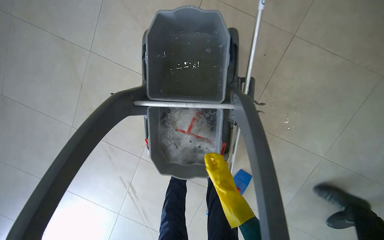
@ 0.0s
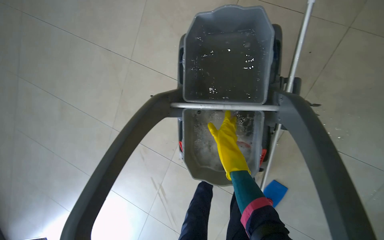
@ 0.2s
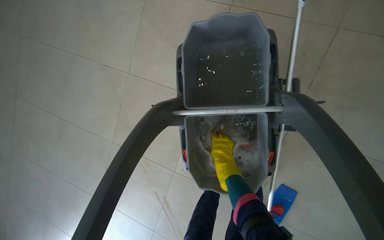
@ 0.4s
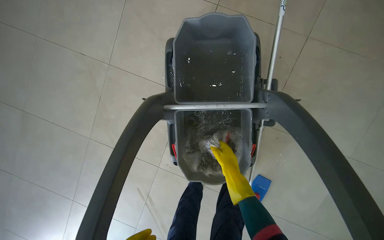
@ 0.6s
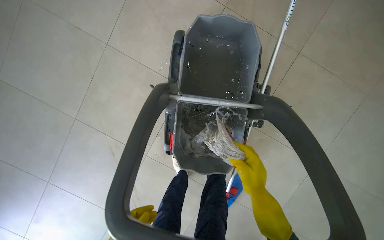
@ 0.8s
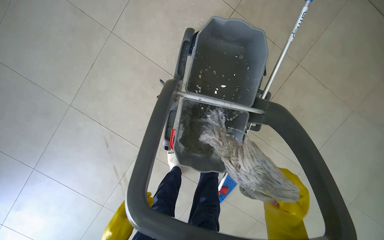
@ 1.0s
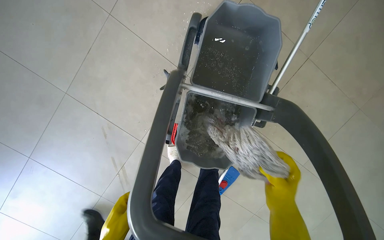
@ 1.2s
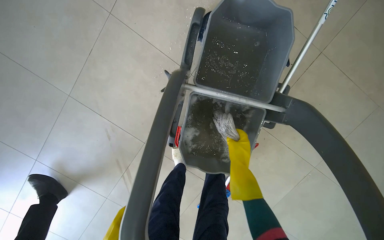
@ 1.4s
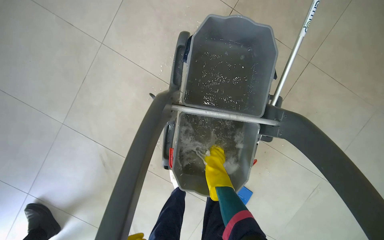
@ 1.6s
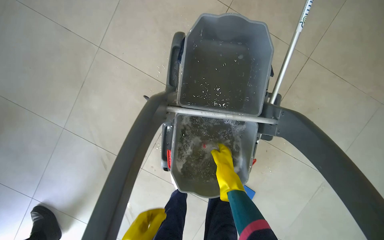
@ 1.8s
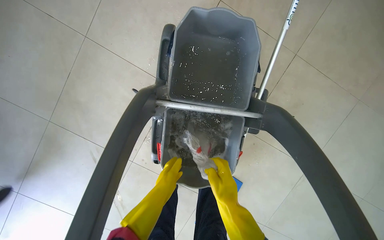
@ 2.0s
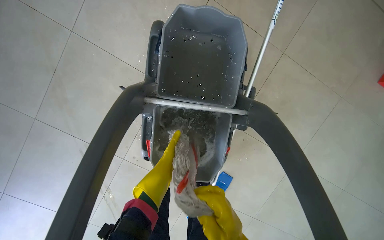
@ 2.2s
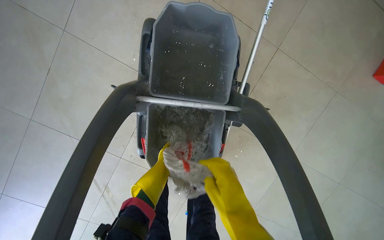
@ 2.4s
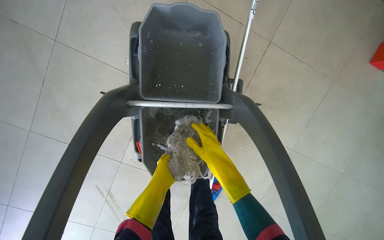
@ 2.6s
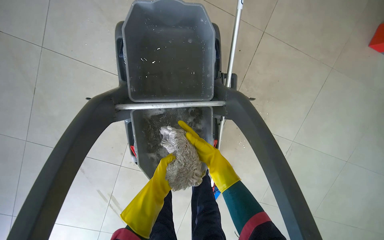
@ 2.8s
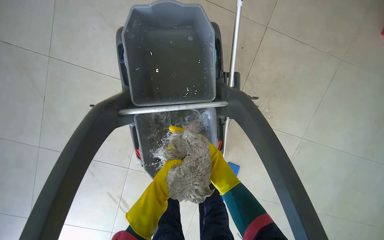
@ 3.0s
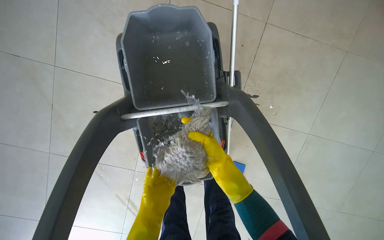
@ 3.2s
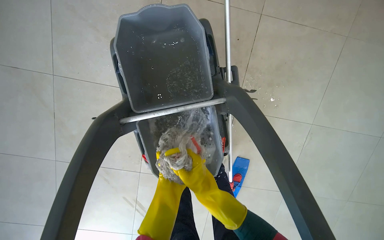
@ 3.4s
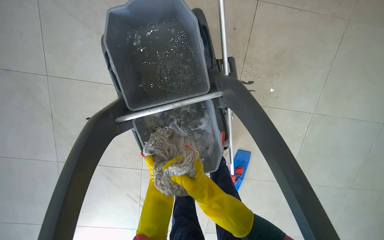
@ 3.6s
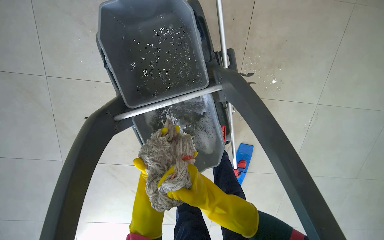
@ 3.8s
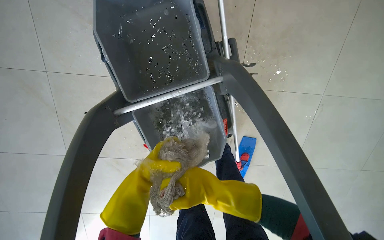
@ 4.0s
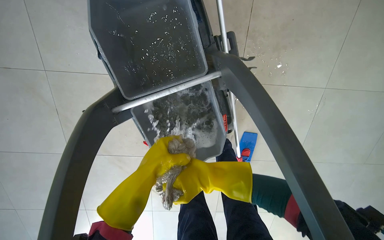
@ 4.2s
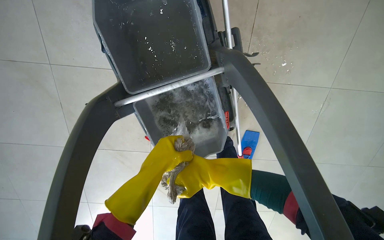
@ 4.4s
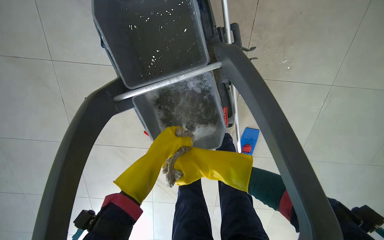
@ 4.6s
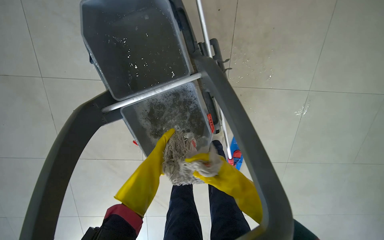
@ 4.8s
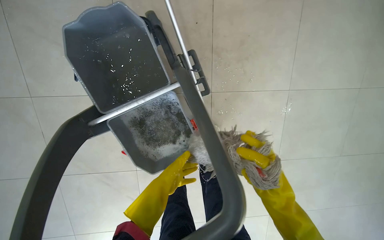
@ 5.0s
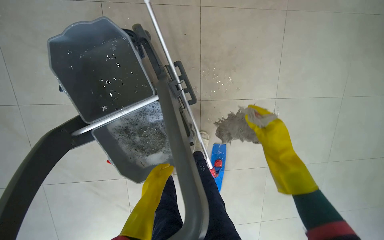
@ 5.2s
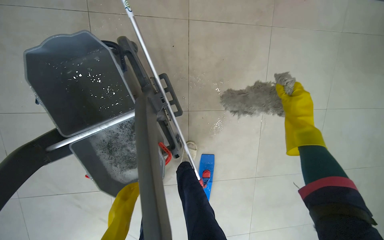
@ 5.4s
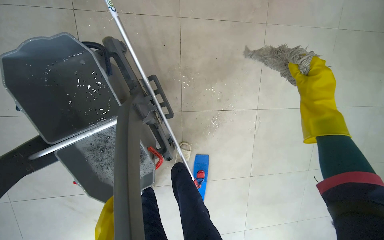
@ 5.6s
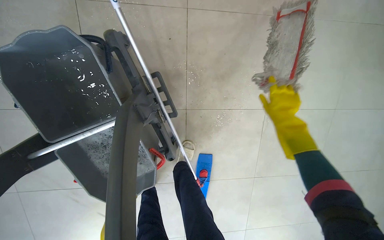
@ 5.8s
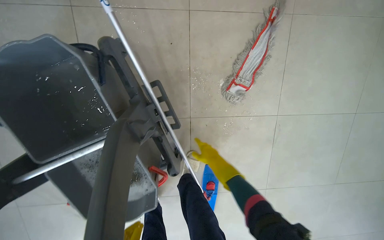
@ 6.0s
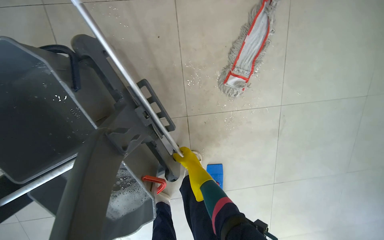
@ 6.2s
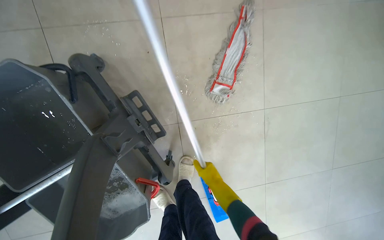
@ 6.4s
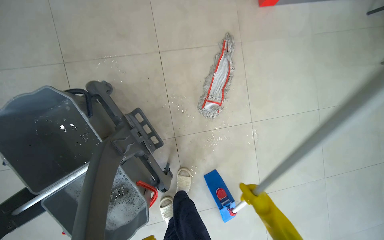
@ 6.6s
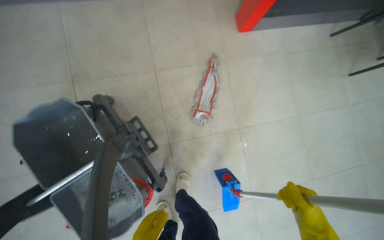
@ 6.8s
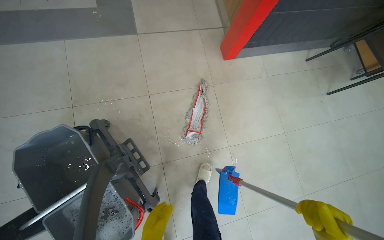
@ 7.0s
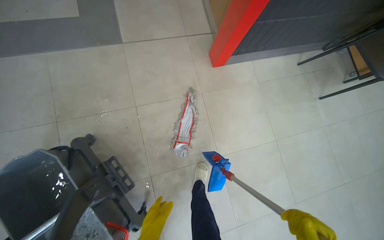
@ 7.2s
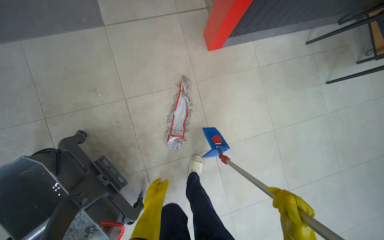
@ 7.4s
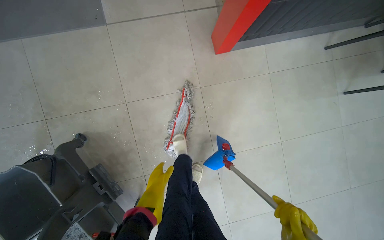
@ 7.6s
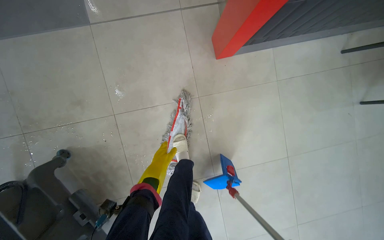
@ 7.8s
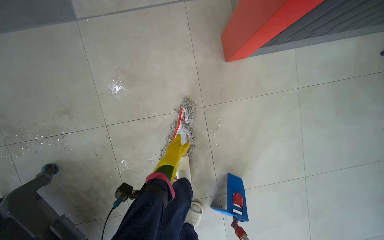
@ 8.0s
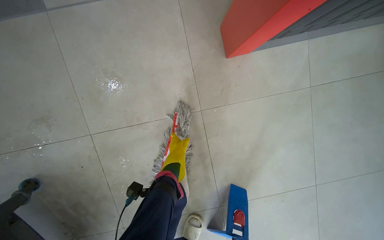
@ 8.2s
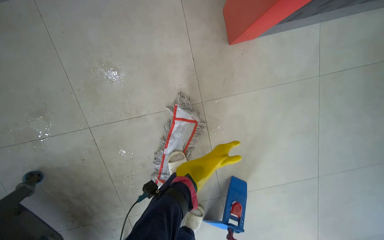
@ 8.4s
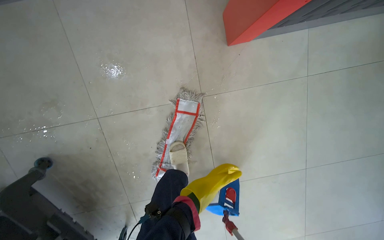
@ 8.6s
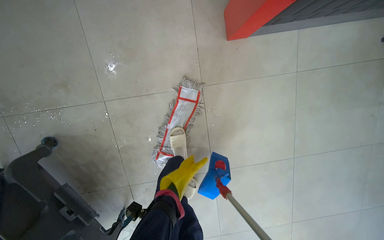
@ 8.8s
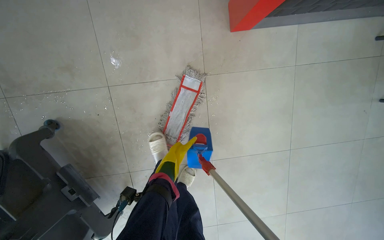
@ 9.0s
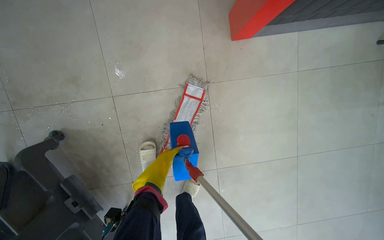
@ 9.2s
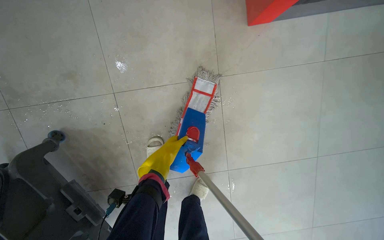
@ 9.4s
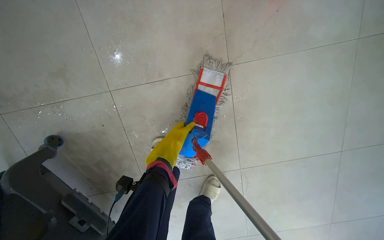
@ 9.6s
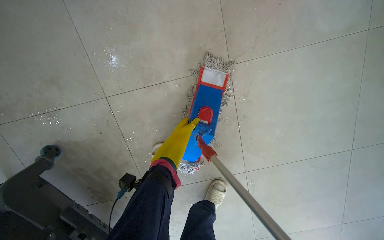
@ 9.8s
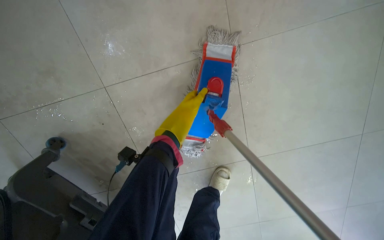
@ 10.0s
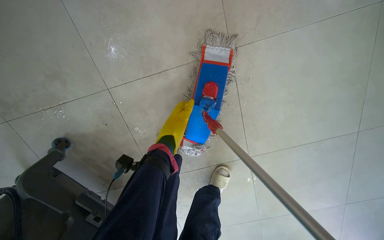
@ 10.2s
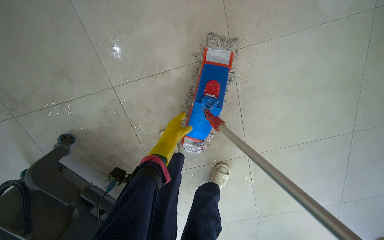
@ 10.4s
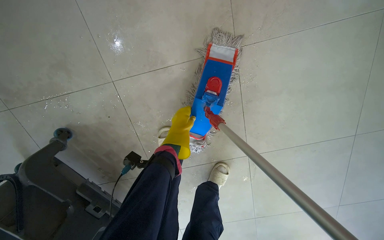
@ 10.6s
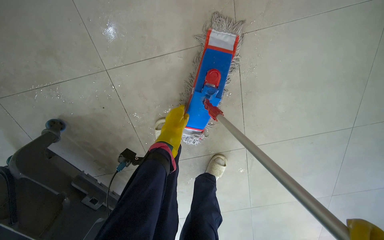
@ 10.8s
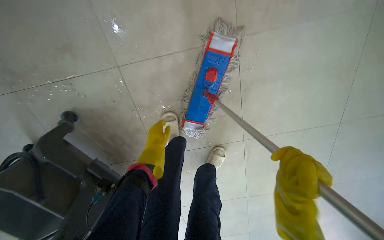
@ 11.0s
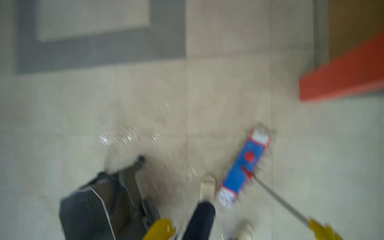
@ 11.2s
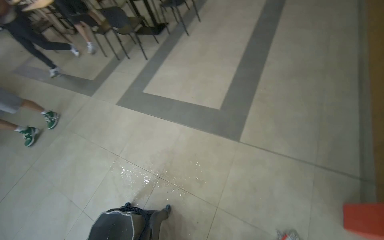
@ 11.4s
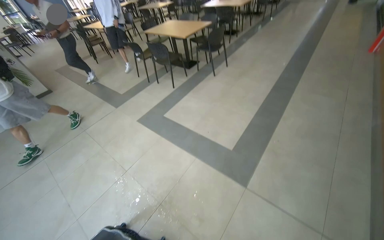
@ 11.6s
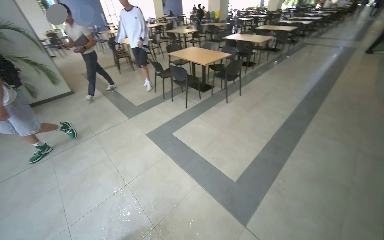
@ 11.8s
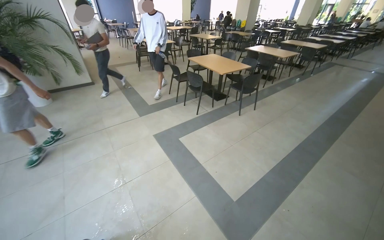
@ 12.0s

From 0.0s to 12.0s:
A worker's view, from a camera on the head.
Job: mopping floor.
The whole recording: Mopping cafeteria floor. The worker mops the floor in the cafeteria area, moving around tables and wringing the mop.
From 0.0s to 1.6s: The right hand travels nearer to the camera and back again, roughly 25 cm each way.
From 1.6s to 3.0s: The right hand is displaced nearer to the camera by approximately 10 cm.
From 3.0s to 4.4s: The right hand moves nearer to the camera, about 10 cm. Meanwhile the left hand shifts about 20 cm nearer to the camera and up the picture.
From 6.0s to 7.6s: The head travels roughly 60 cm.
From 10.4s to 12.0s: The camera travels roughly 1 m. The head rotates some 75 degrees to the left. The view tilts roughly 65 degrees upward.

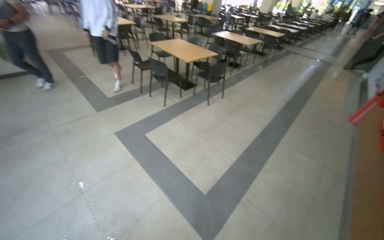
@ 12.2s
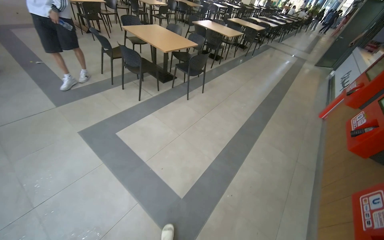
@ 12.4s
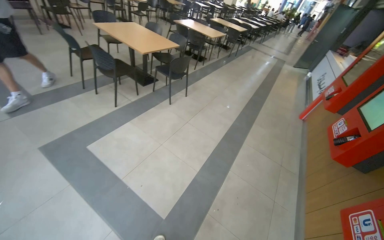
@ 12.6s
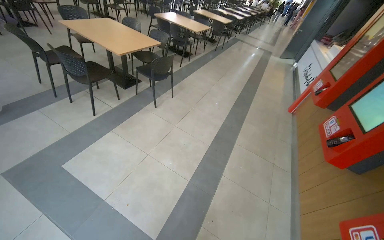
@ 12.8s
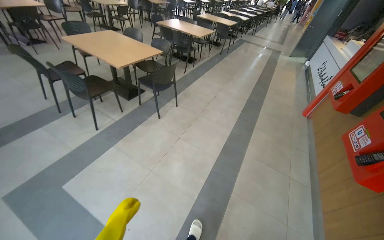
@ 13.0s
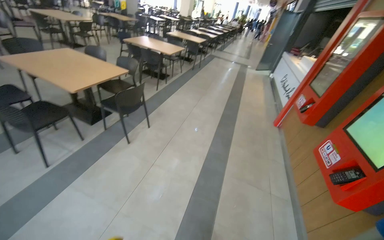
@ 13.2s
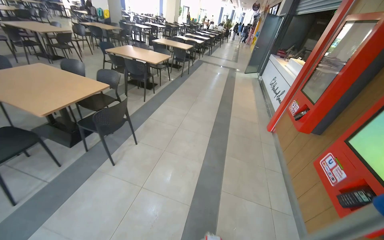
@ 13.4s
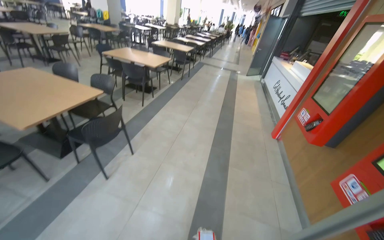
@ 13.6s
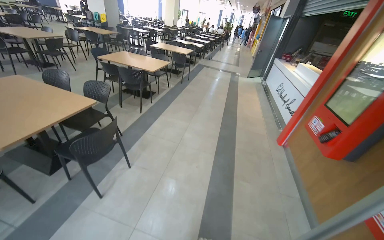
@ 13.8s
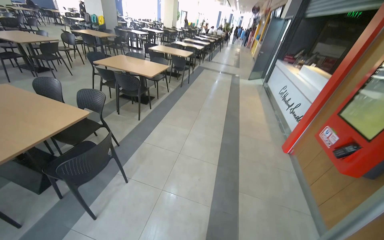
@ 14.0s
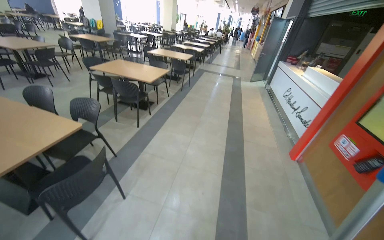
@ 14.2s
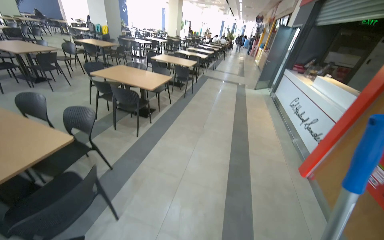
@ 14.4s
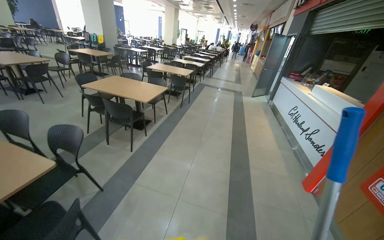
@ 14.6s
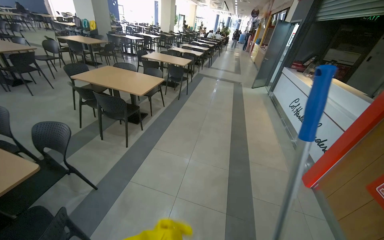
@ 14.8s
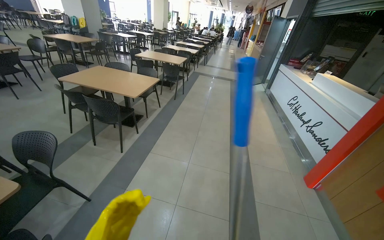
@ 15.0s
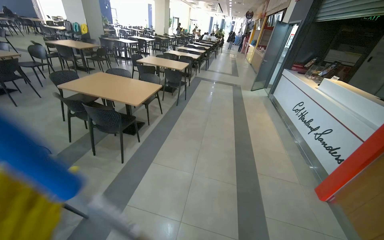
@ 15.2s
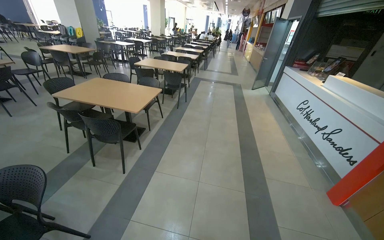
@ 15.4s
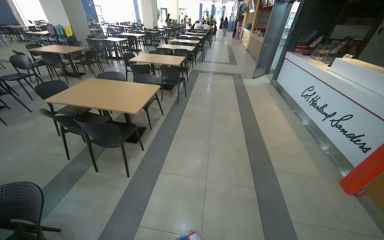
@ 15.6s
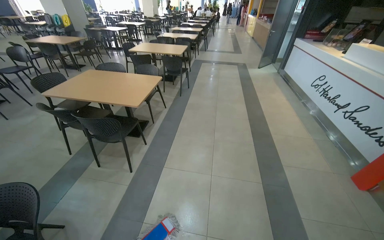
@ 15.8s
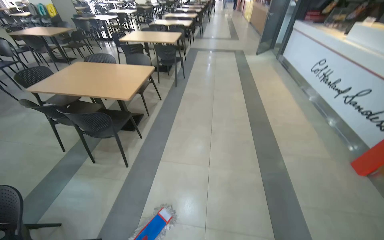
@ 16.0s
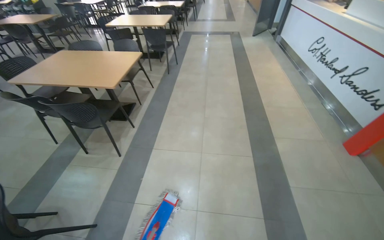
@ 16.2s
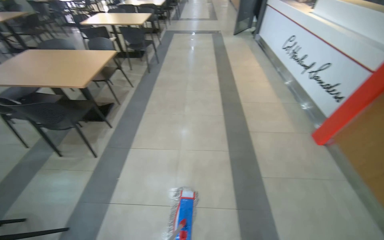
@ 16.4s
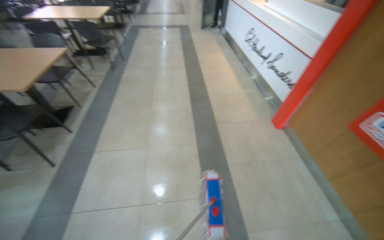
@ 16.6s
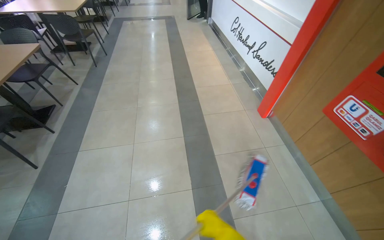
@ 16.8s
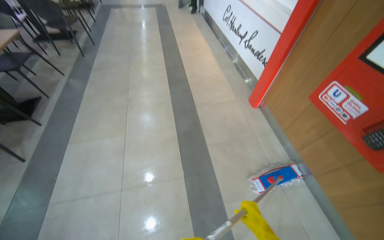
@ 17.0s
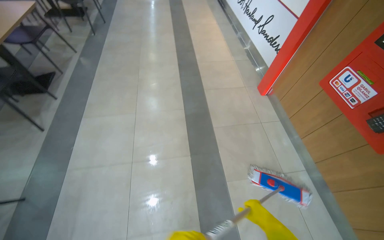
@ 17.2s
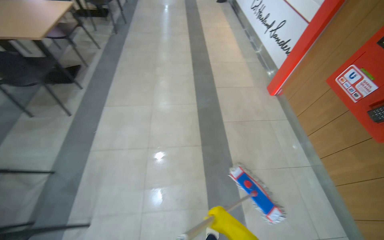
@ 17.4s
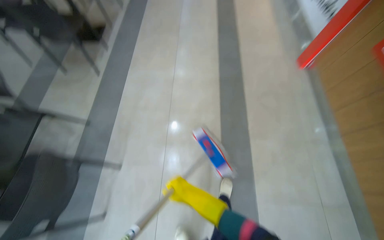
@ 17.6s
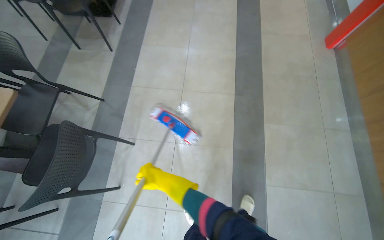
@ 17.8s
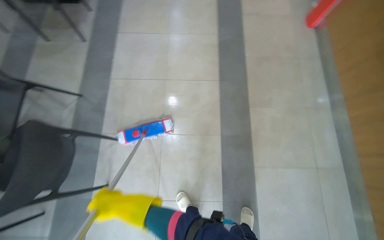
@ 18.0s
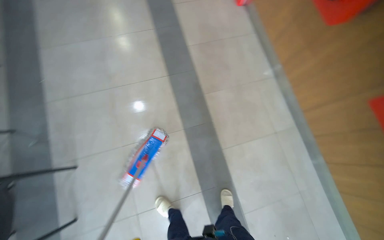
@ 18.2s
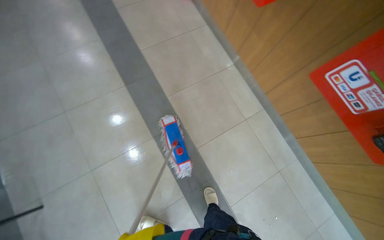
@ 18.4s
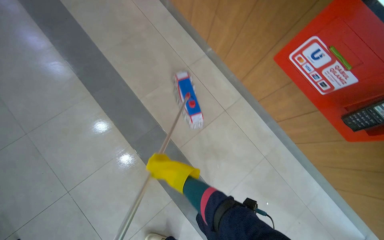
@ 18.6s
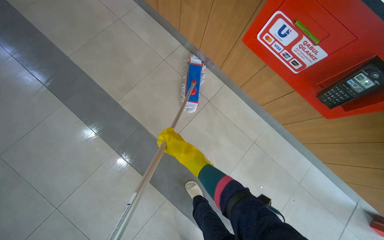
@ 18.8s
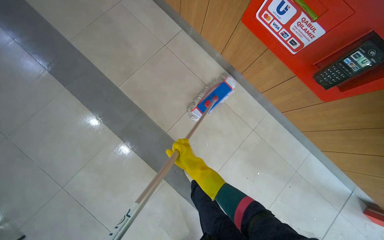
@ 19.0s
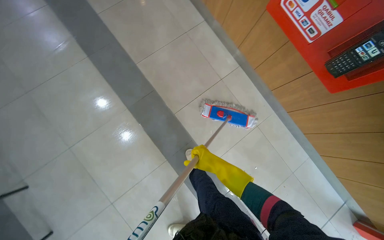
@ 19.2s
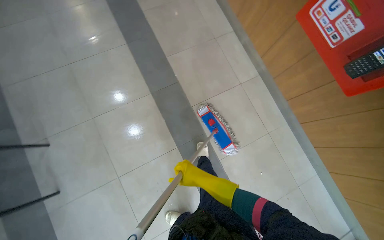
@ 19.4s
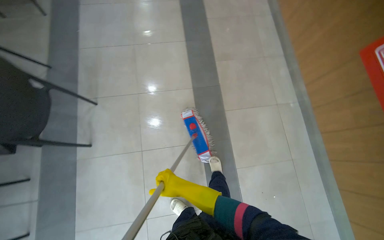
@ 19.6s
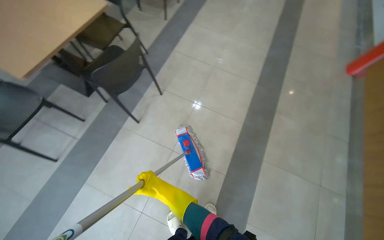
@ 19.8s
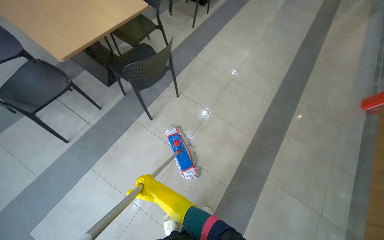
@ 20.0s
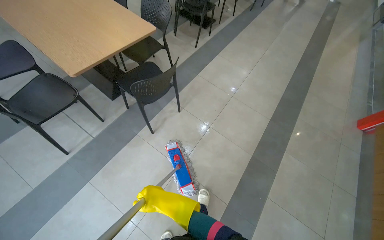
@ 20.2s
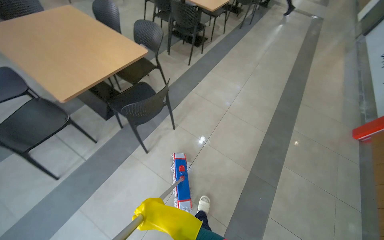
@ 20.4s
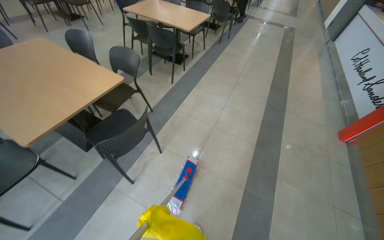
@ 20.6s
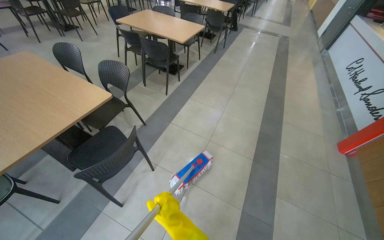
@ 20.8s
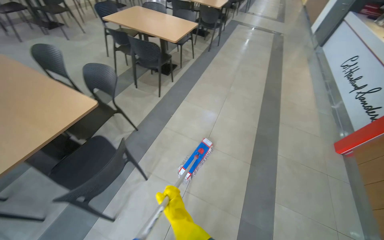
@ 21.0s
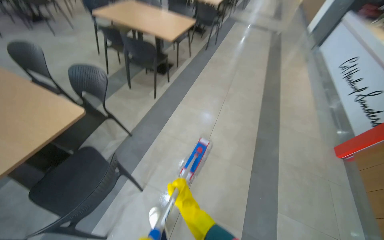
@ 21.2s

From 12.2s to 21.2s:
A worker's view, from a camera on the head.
Job: mopping floor.
The whole recording: Mopping cafeteria floor. The worker mops the floor in the cafeteria area, moving around tables and wringing the mop.
From 12.2s to 13.8s: The camera travels some 1.5 m. The wearer's head swings about 30 degrees to the right.
From 13.8s to 15.2s: The camera travels approximately 2 m. The camera is aimed approximately 25 degrees further to the left.
From 15.2s to 16.6s: The head travels about 50 cm. The wearer looks about 20 degrees further to the right. The camera pitches downward, by about 15 degrees.
From 18.2s to 19.8s: The wearer moves about 60 cm. The camera pitches upward, by roughly 15 degrees. The scene rotates clockwise by approximately 40 degrees.
From 19.8s to 21.2s: The wearer moves some 60 cm. The camera pitches upward, by approximately 15 degrees.
